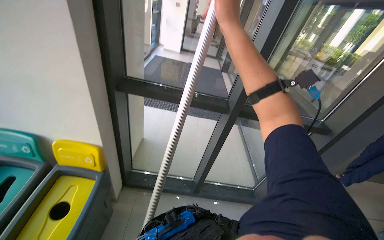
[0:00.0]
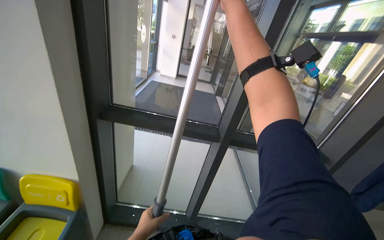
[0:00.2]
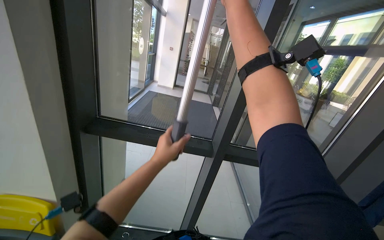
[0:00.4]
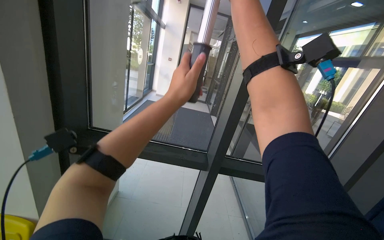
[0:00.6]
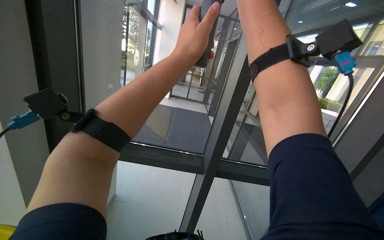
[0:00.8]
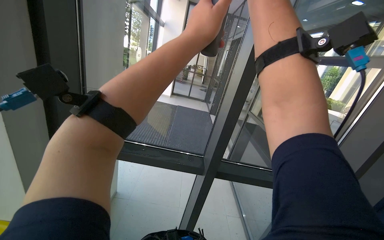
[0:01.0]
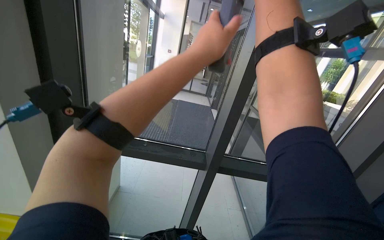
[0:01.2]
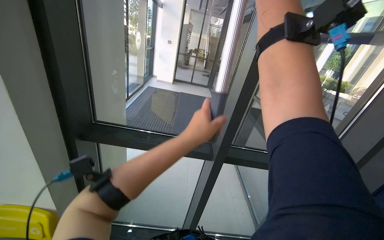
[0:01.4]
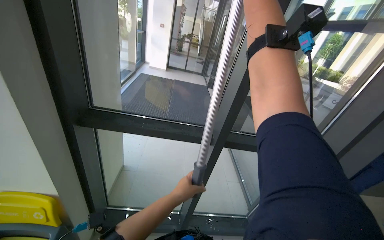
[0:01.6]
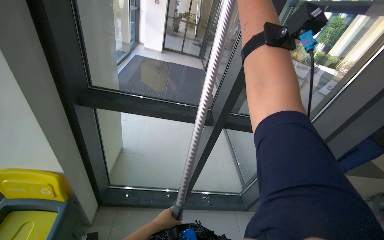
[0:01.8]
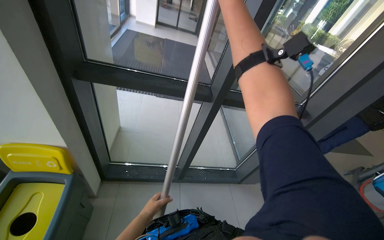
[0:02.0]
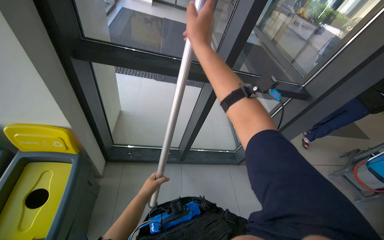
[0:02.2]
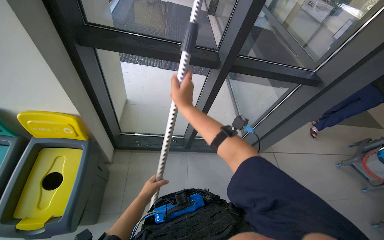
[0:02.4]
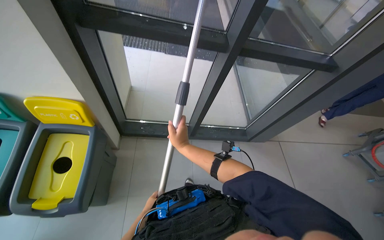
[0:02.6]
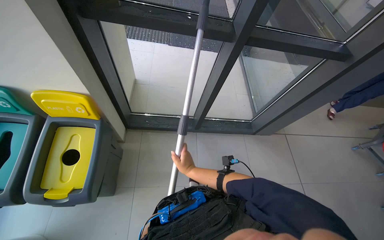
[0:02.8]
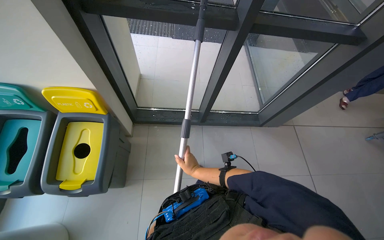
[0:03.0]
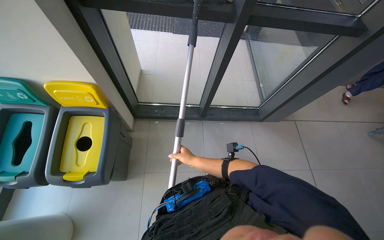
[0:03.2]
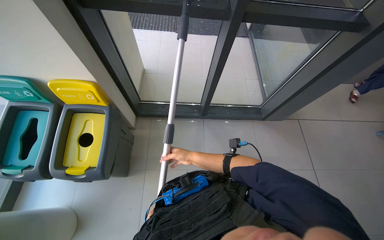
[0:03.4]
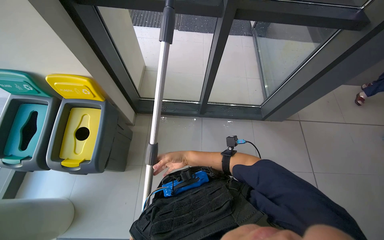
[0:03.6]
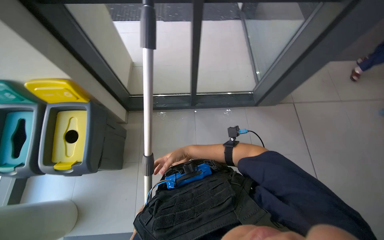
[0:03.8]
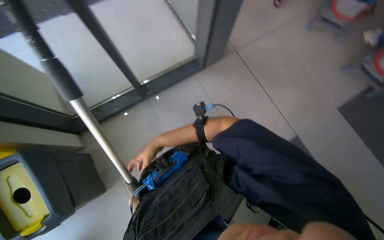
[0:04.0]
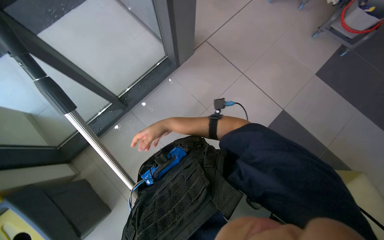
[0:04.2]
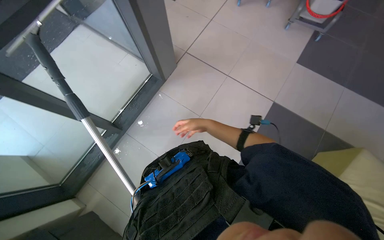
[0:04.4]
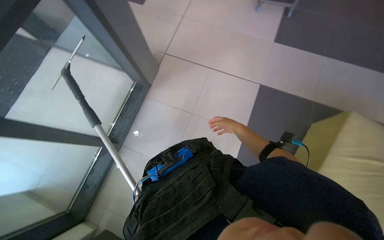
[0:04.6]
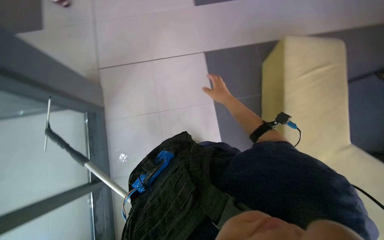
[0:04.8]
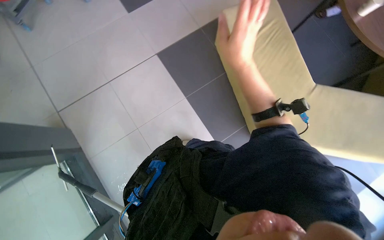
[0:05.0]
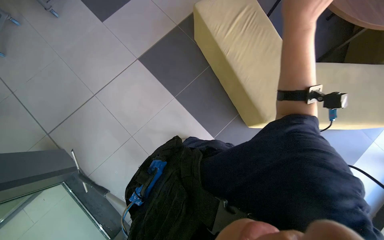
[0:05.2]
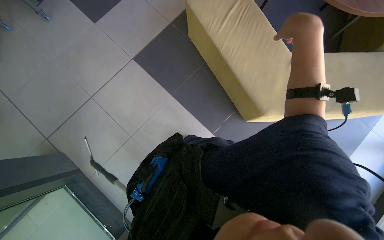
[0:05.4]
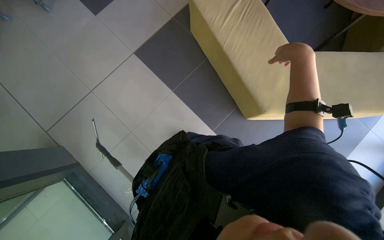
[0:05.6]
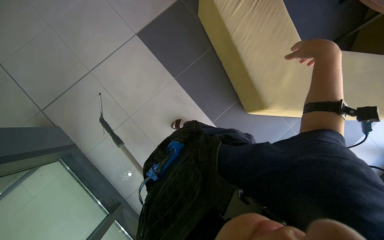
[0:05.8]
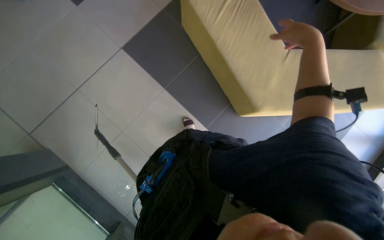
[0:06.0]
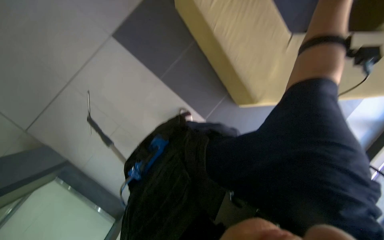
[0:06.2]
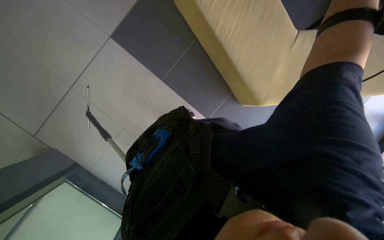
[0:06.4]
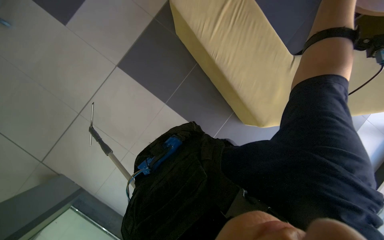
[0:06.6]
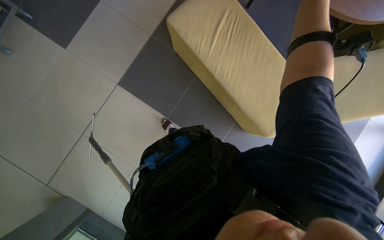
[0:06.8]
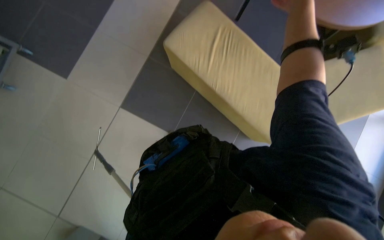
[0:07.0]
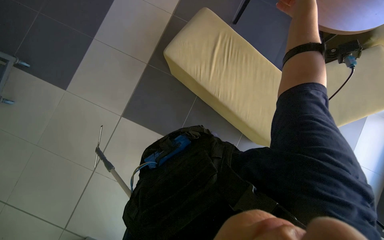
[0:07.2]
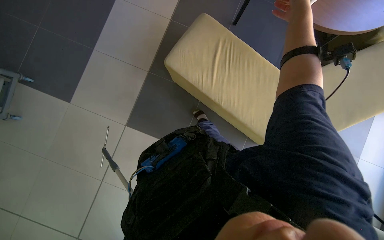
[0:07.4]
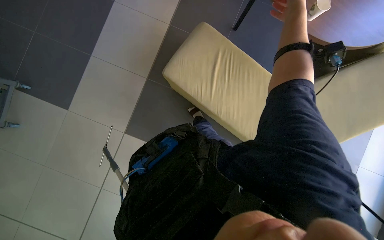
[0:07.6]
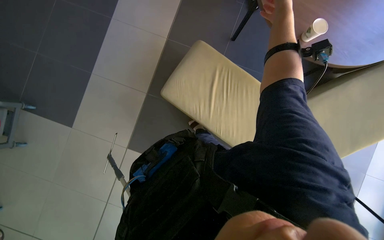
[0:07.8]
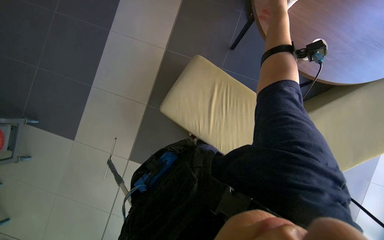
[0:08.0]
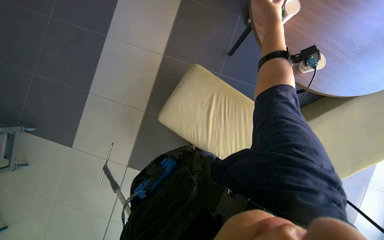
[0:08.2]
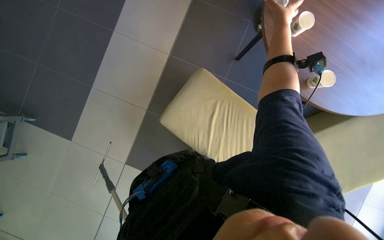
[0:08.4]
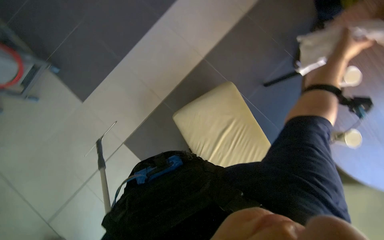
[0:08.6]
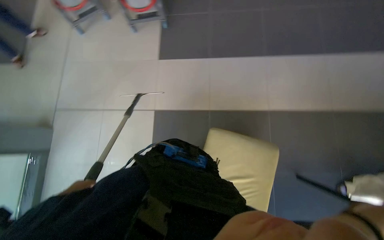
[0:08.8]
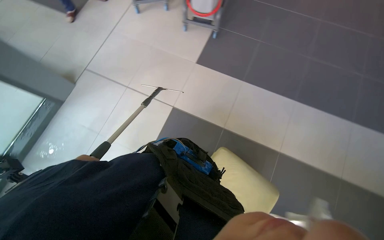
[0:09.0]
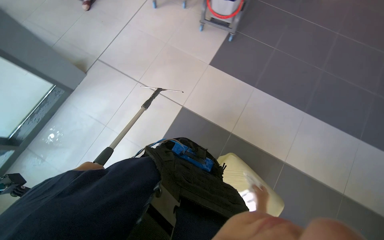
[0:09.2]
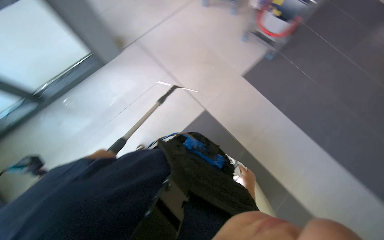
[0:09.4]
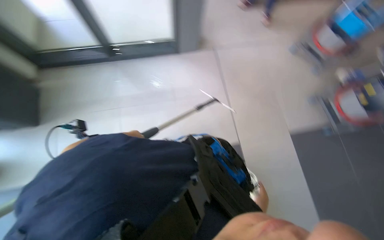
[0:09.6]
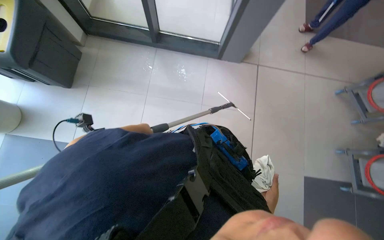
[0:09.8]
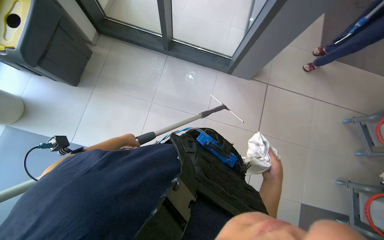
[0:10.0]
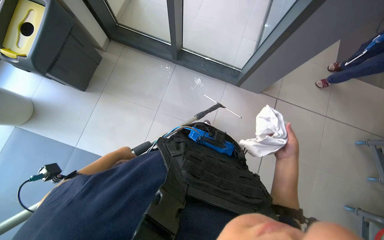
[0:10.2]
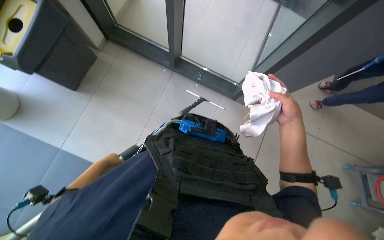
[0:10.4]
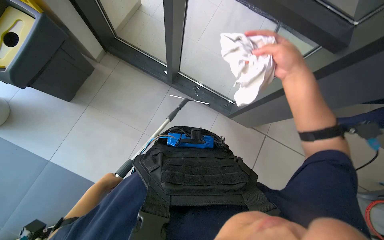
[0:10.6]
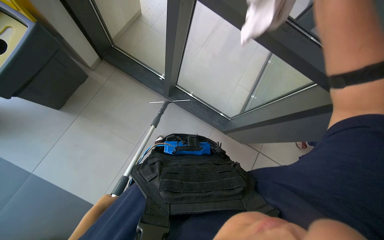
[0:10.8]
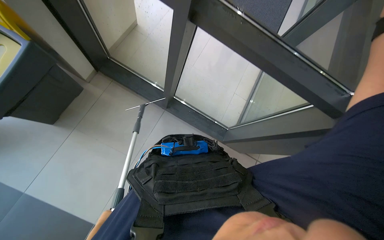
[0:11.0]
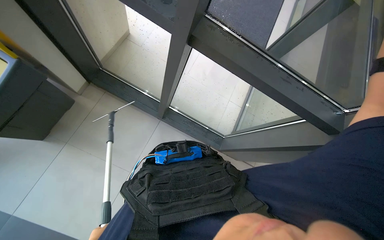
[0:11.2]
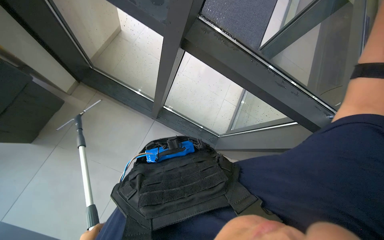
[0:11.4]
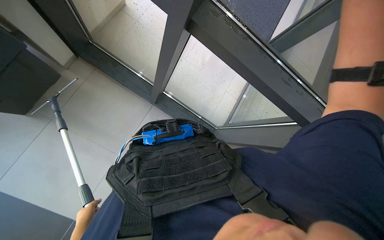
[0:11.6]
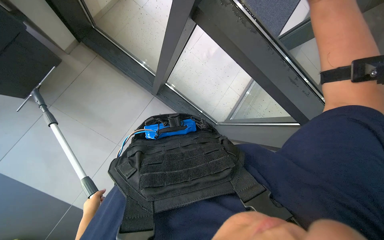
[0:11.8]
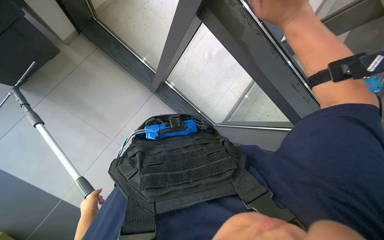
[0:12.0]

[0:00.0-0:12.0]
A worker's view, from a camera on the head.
Job: cleaning windows.
The whole recording: Cleaning glass panels. The worker cleans the glass panels with a long pole tool and then wipes them with a cloth.
1.6 to 3.0 s: The view tilts roughly 35 degrees downward.
3.0 to 4.4 s: The head turns to the right by some 55 degrees.
4.4 to 6.0 s: The head rotates about 55 degrees to the right.
6.0 to 7.6 s: The view tilts approximately 15 degrees upward.
7.6 to 9.0 s: The head rotates some 60 degrees to the left. The camera pitches upward, by approximately 15 degrees.
9.0 to 10.4 s: The camera travels approximately 70 cm. The wearer looks some 95 degrees further to the left.

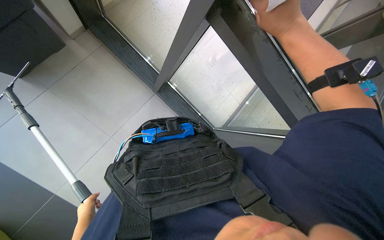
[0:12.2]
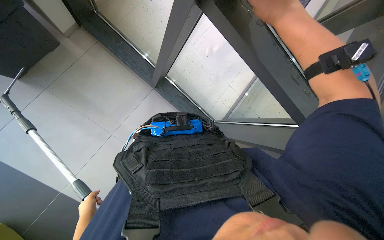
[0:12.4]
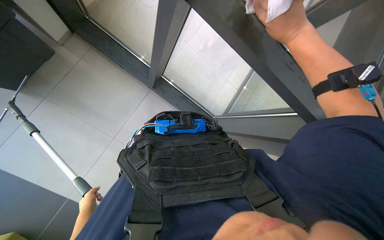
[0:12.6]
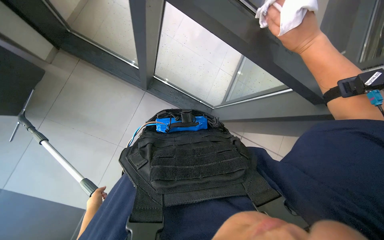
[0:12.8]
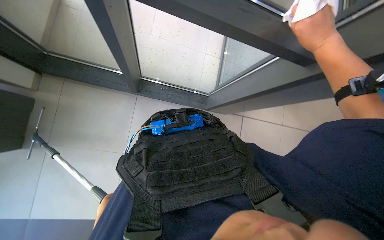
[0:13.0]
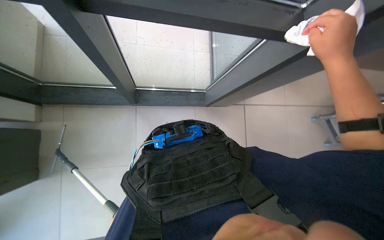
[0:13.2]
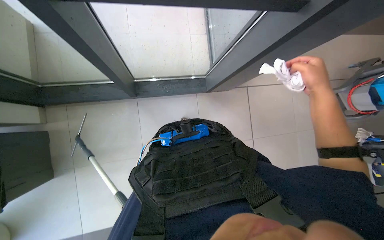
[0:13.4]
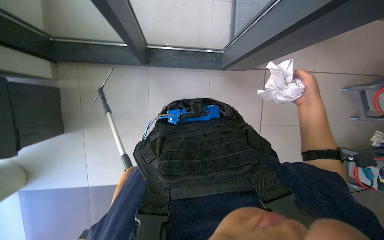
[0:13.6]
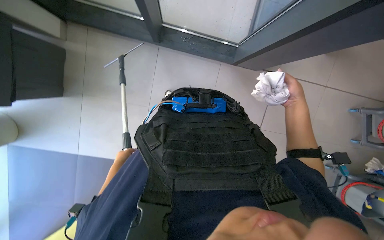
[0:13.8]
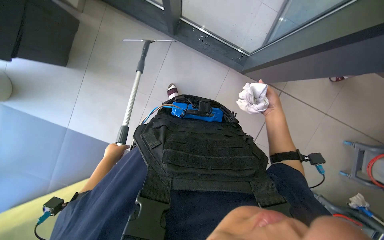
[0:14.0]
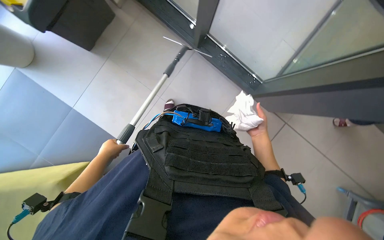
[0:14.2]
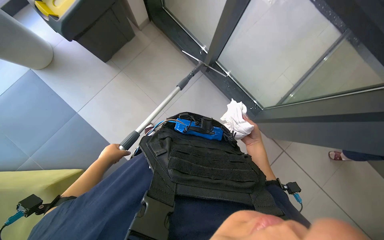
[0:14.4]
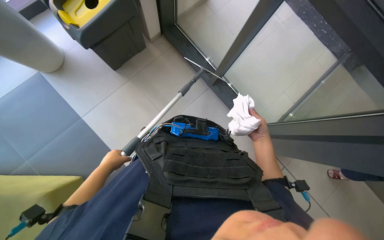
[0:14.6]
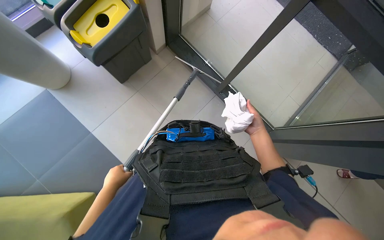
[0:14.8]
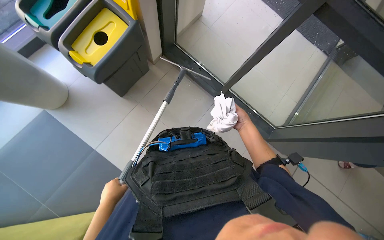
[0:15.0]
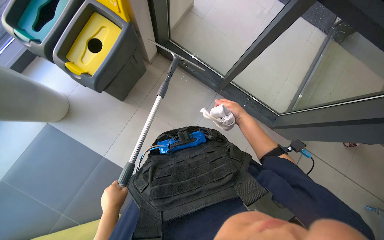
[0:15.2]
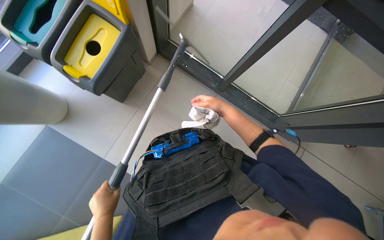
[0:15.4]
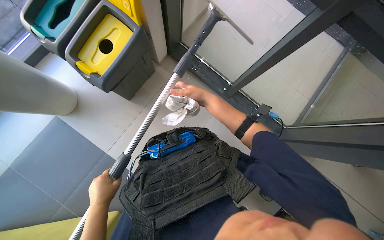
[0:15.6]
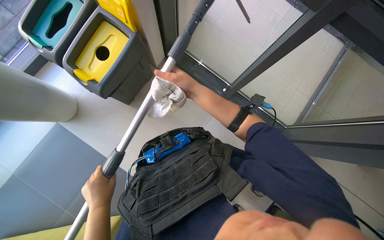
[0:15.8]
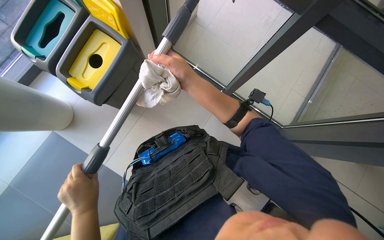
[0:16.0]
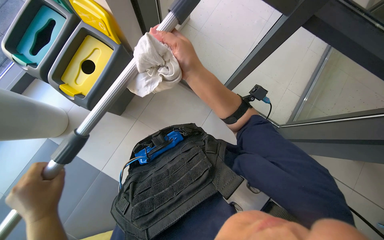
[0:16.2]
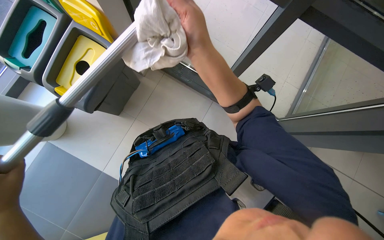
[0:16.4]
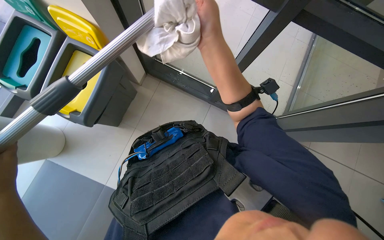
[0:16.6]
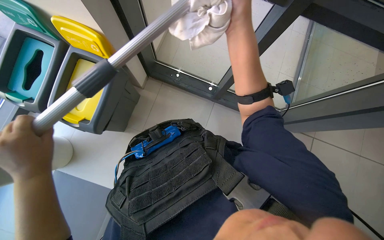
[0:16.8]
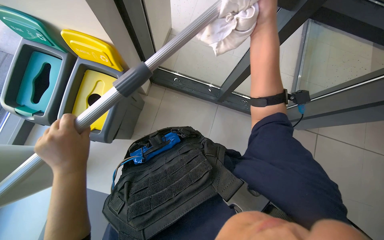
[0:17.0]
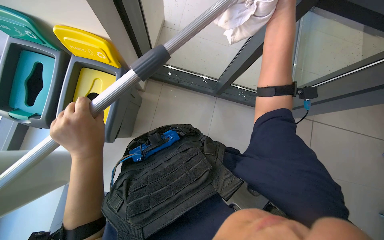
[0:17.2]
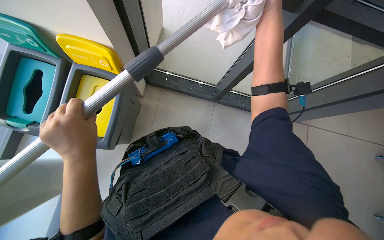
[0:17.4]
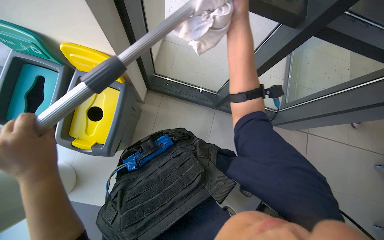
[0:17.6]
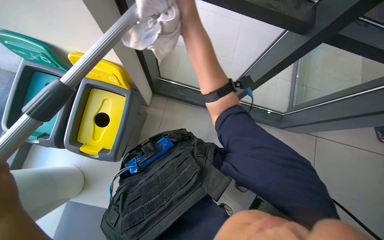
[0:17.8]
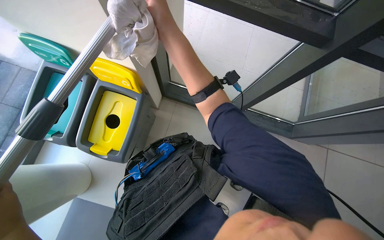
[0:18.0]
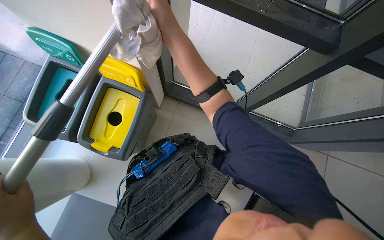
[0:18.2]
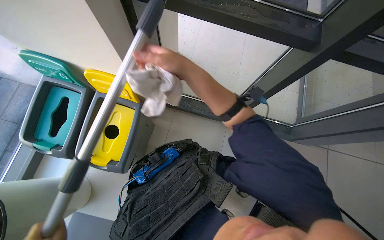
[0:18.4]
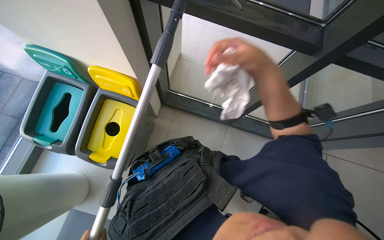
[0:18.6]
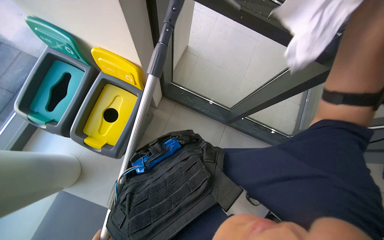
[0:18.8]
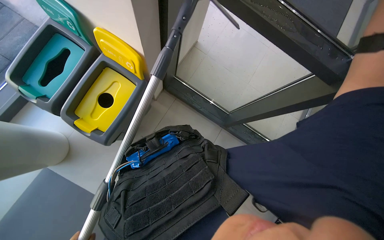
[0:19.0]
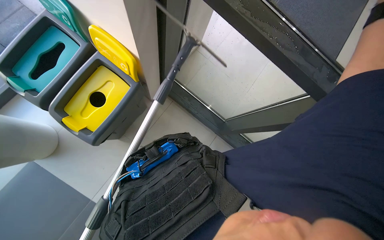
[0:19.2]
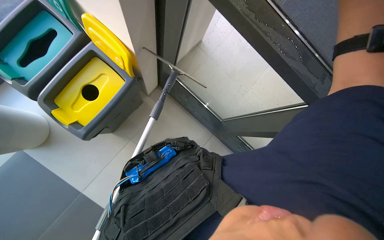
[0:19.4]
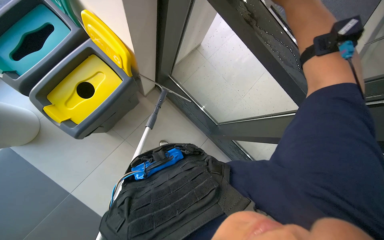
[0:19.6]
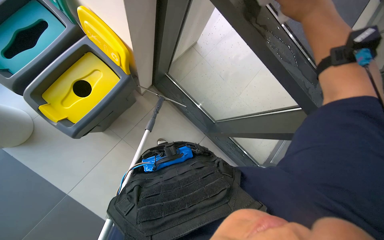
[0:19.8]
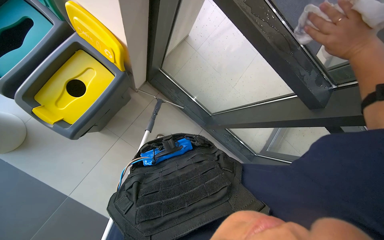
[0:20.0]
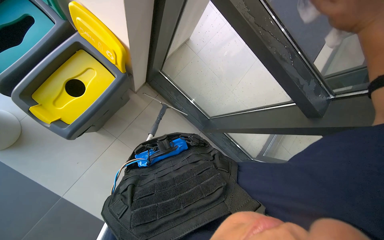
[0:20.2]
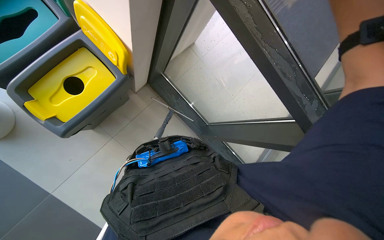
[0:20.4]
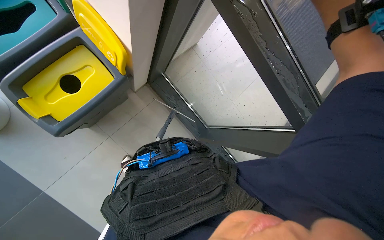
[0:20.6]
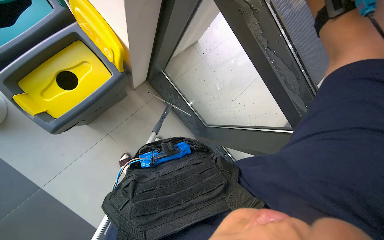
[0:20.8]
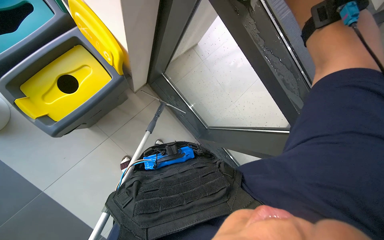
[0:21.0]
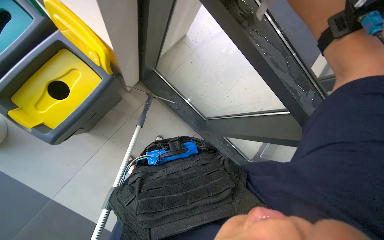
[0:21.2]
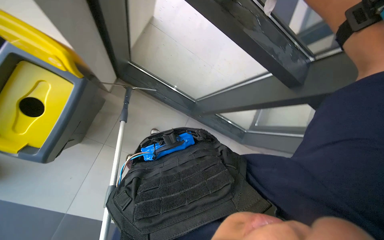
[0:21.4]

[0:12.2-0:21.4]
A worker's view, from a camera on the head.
Job: cleaning windows.
The whole recording: Cleaning glass panels. The worker cleans the glass panels with a long pole tool and then wipes them with a cloth.
12.2 to 13.8 s: The wearer looks roughly 25 degrees further downward. The scene turns roughly 30 degrees counterclockwise in the picture.
15.2 to 16.8 s: Both hands travel together up the picture and nearer to the camera, some 30 cm.
16.8 to 18.4 s: The right hand shifts some 10 cm to the left.
18.4 to 19.8 s: Everything in view rotates about 25 degrees clockwise.
